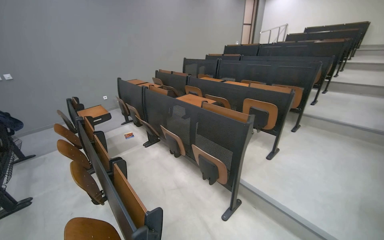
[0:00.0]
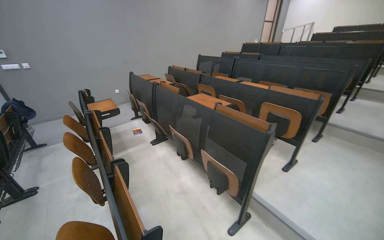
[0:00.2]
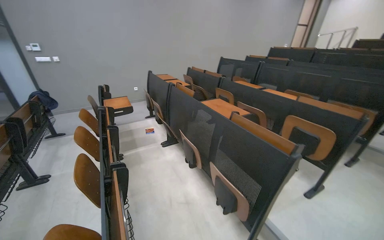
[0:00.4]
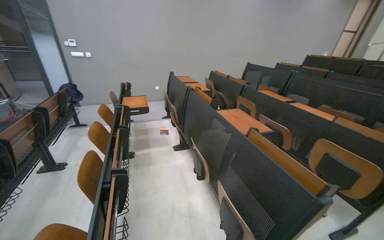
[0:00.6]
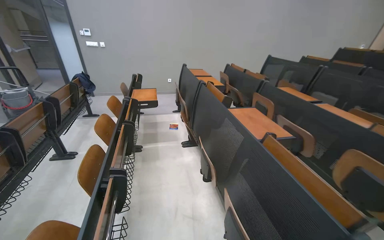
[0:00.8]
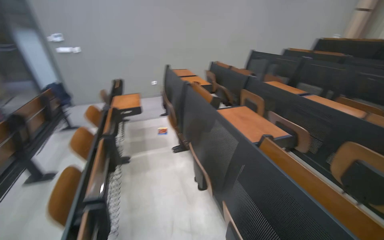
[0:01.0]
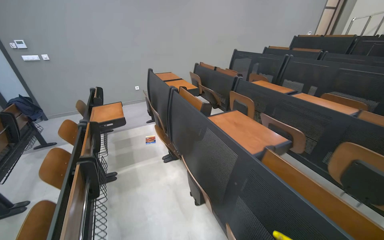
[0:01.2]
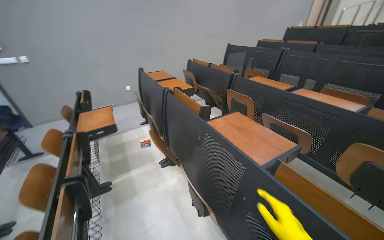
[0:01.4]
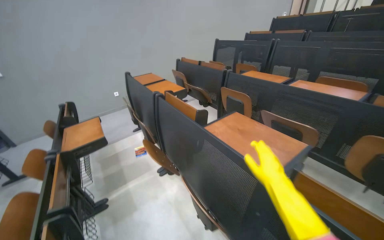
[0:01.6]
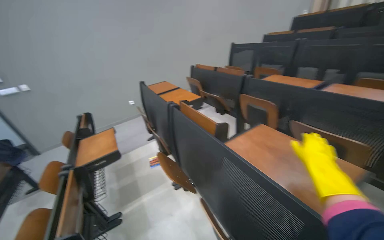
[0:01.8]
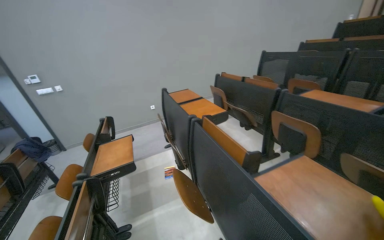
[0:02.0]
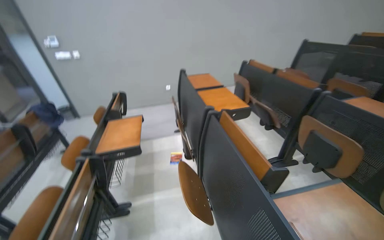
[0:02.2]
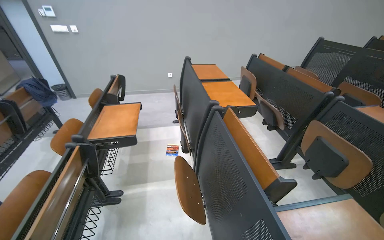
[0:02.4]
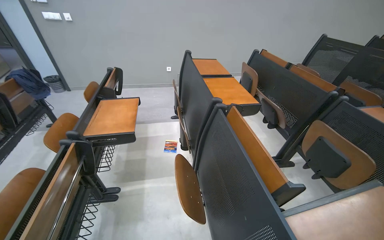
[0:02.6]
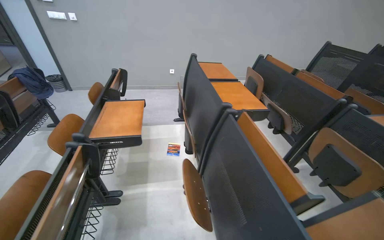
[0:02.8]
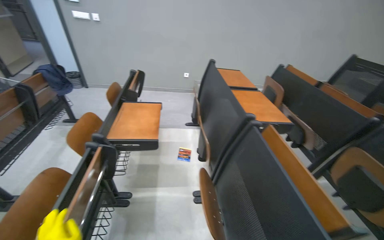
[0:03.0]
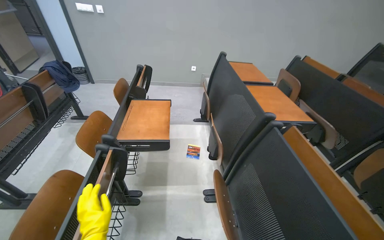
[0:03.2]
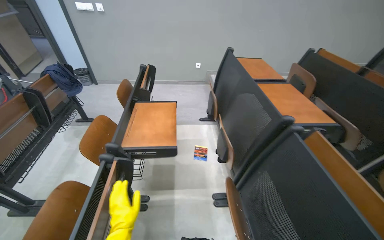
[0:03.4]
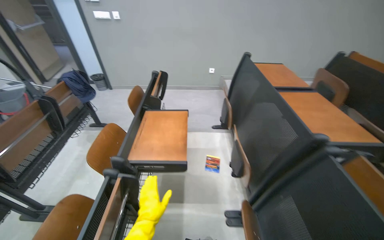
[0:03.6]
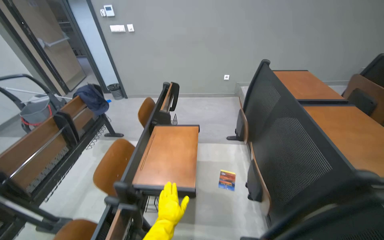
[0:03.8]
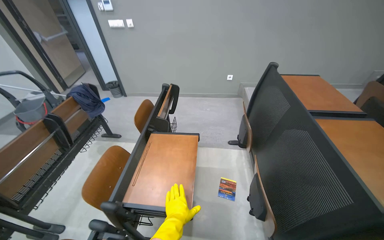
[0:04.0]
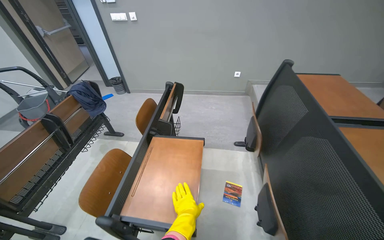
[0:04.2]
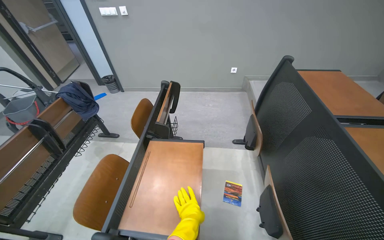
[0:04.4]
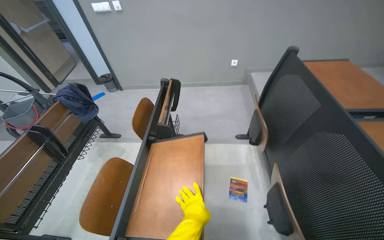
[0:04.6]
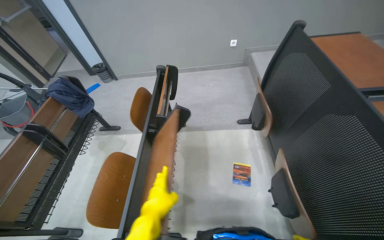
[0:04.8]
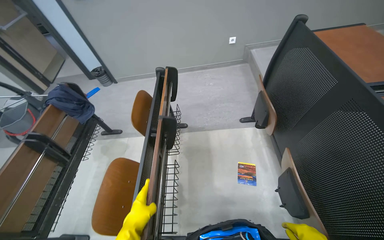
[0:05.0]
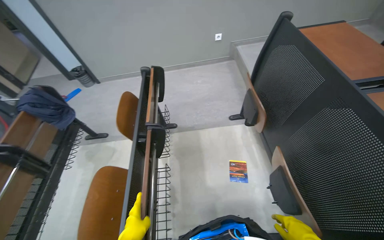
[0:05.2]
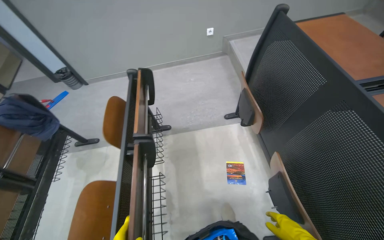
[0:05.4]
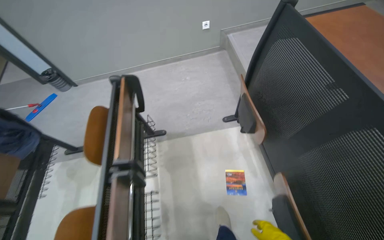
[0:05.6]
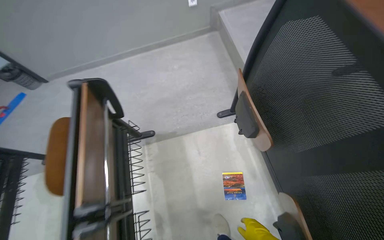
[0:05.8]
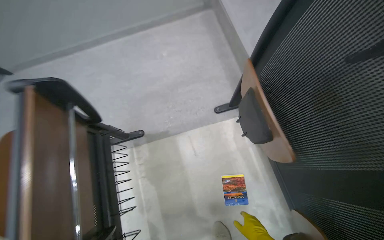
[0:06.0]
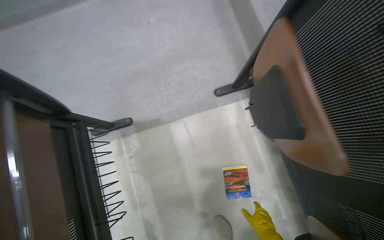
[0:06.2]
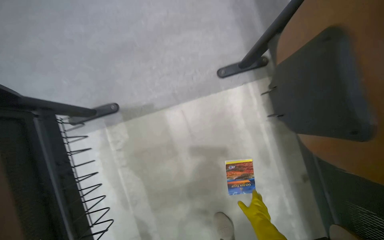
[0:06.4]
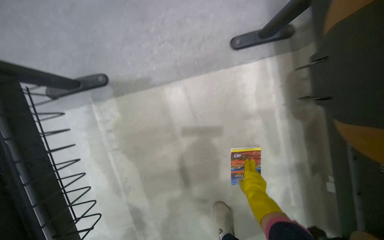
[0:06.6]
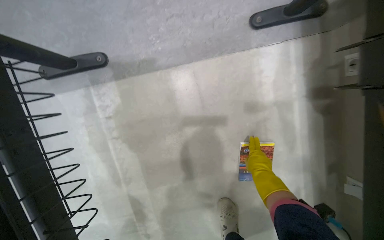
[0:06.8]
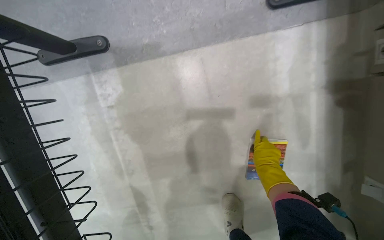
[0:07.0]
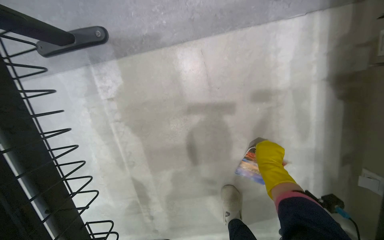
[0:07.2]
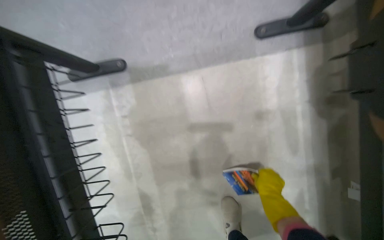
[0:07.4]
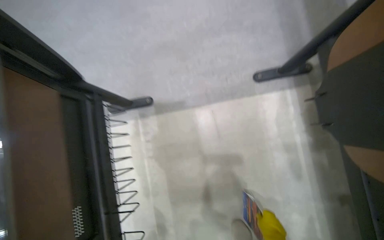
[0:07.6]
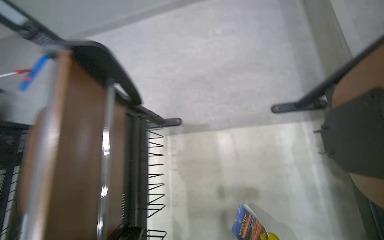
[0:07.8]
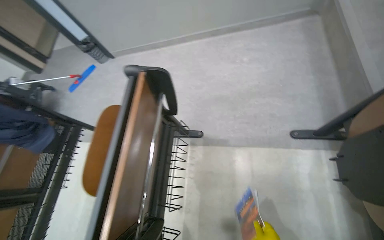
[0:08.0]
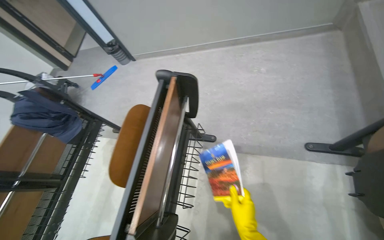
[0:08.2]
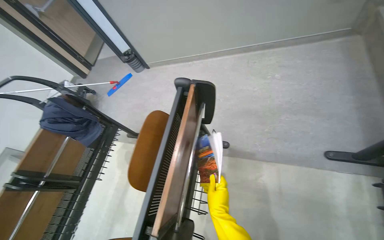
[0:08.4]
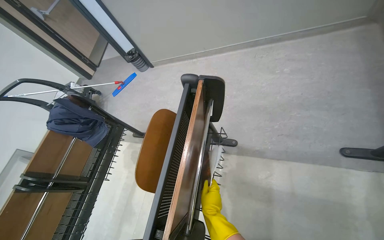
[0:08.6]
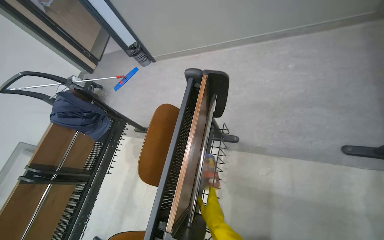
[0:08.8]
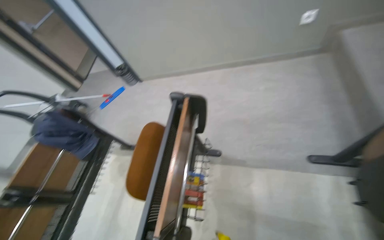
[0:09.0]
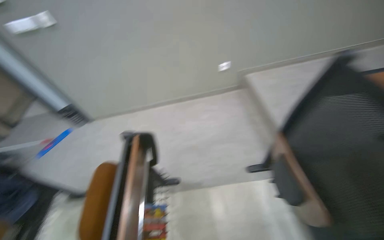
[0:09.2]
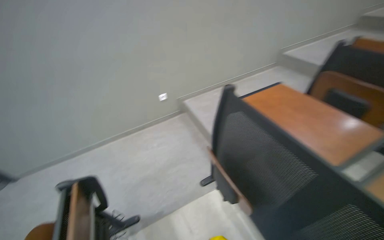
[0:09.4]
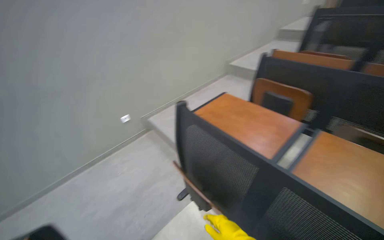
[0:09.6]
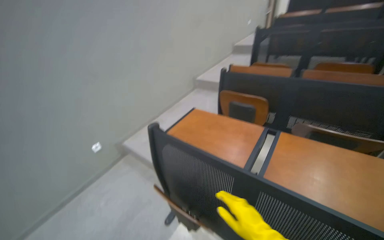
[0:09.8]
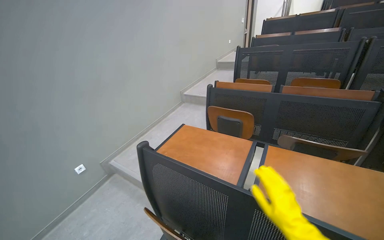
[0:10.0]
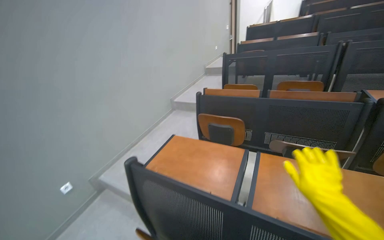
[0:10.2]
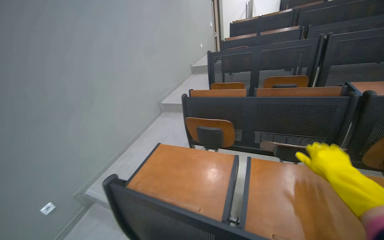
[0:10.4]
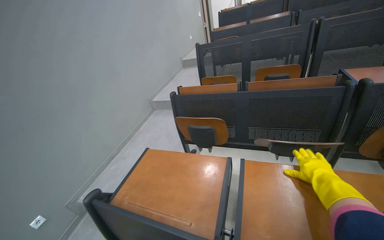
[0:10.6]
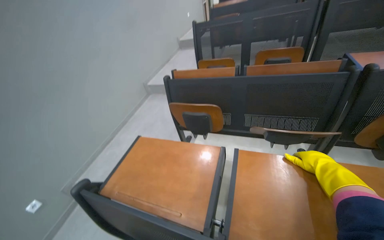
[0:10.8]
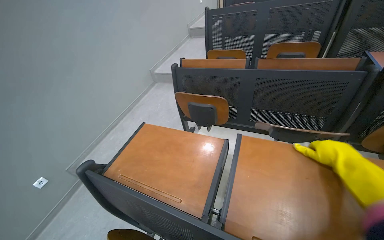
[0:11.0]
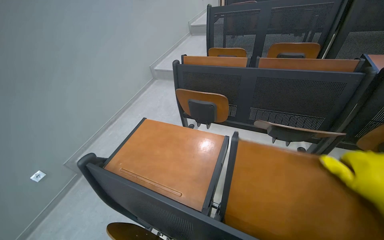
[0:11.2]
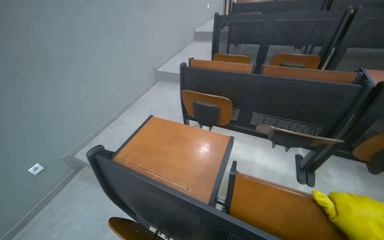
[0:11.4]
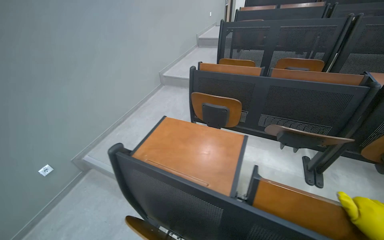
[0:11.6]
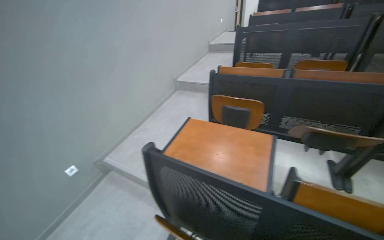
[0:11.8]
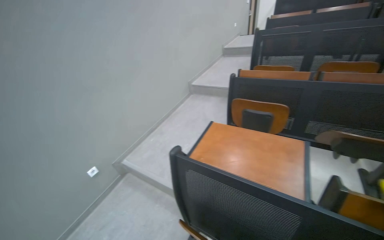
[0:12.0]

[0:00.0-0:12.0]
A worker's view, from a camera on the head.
Job: organizing items.
The whole recording: Folding up lecture hall desks. The worker folds up the desks of the lecture hall seats and picks up items from the floor.
0:00.0 to 0:01.6: The camera travels roughly 1 m.
0:01.6 to 0:03.0: The camera is carried about 60 cm. The head turns to the left by about 30 degrees.
0:03.0 to 0:04.4: The camera is carried about 70 cm.
0:04.4 to 0:06.0: The camera travels about 80 cm. The wearer looks approximately 25 degrees further downward.
0:06.0 to 0:07.6: The camera pitches downward, by approximately 10 degrees.
0:07.6 to 0:09.0: The camera is carried approximately 40 cm. The head turns to the left by approximately 25 degrees. The view tilts roughly 20 degrees upward.
0:09.0 to 0:10.4: The camera travels roughly 50 cm. The wearer looks about 80 degrees further to the right. The view tips upward by roughly 40 degrees.

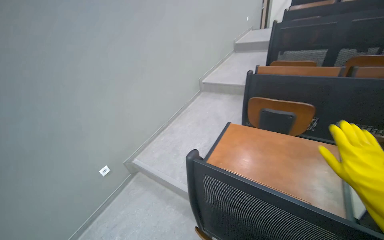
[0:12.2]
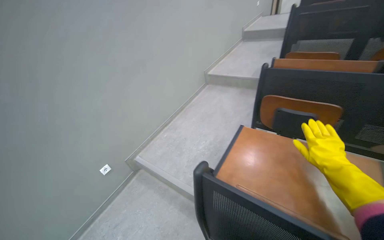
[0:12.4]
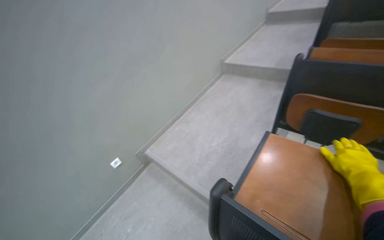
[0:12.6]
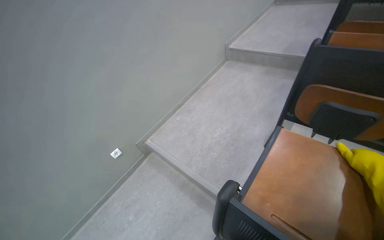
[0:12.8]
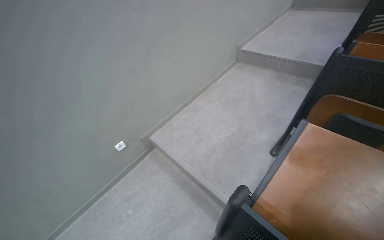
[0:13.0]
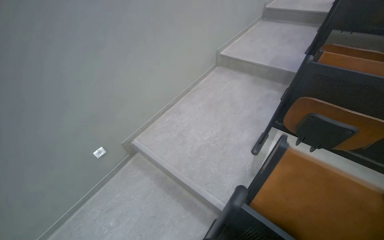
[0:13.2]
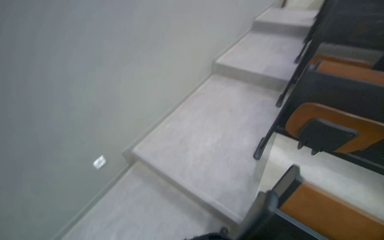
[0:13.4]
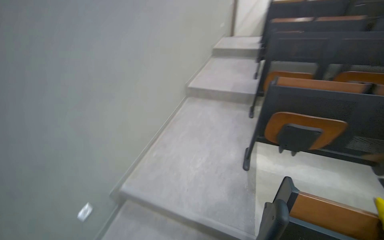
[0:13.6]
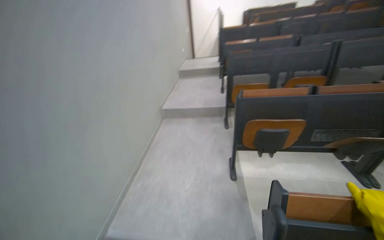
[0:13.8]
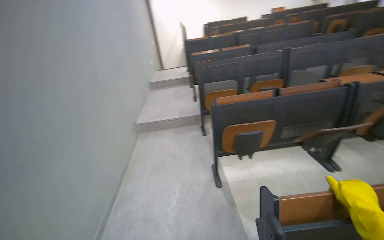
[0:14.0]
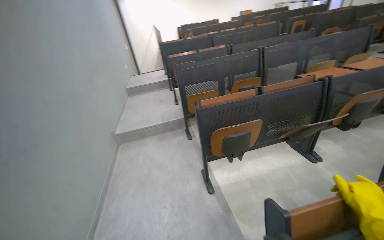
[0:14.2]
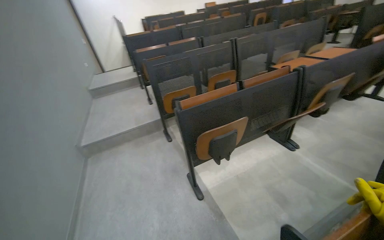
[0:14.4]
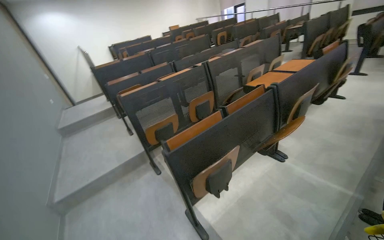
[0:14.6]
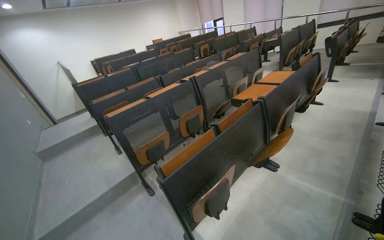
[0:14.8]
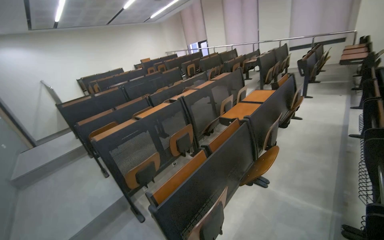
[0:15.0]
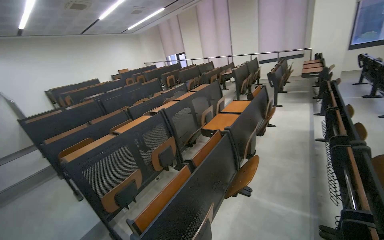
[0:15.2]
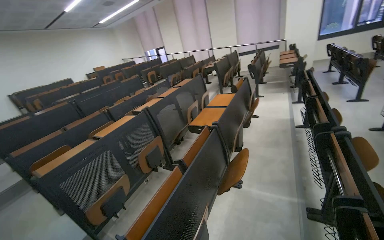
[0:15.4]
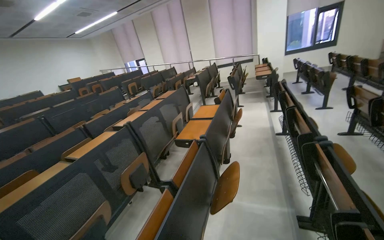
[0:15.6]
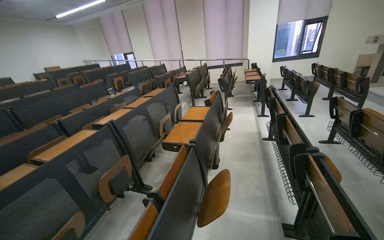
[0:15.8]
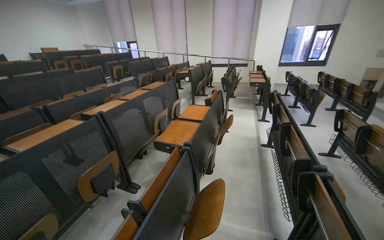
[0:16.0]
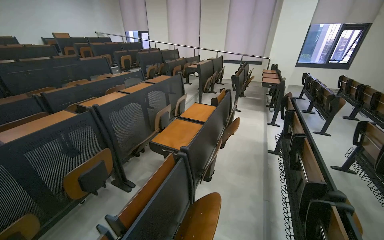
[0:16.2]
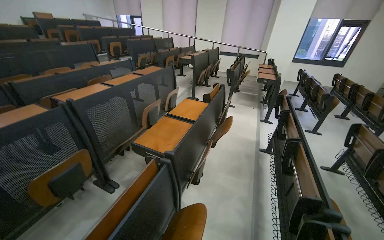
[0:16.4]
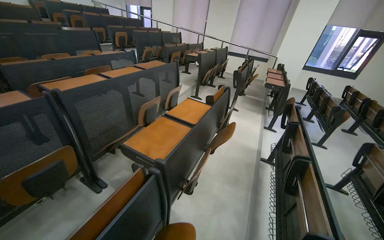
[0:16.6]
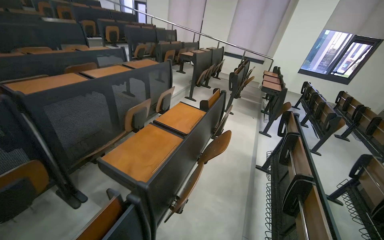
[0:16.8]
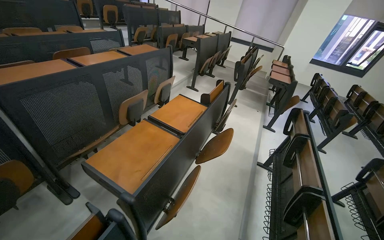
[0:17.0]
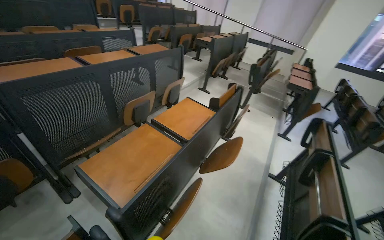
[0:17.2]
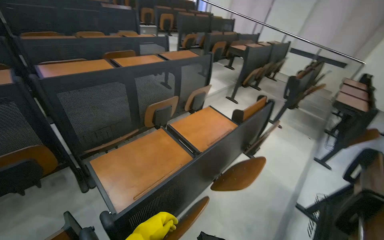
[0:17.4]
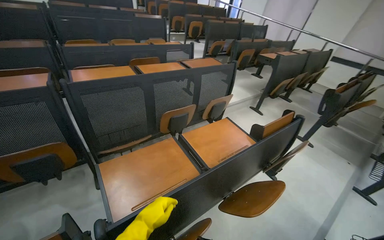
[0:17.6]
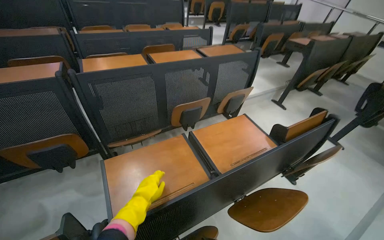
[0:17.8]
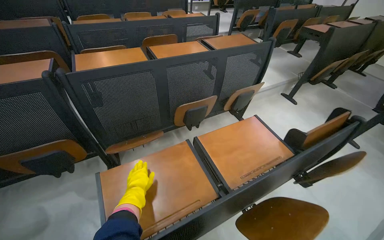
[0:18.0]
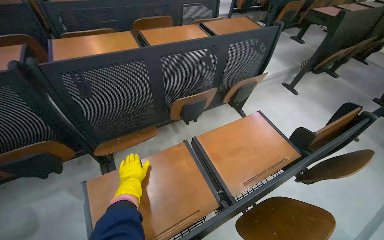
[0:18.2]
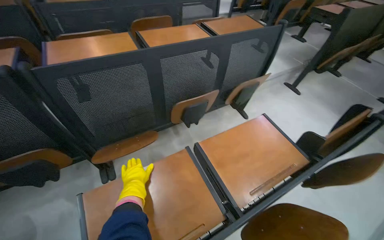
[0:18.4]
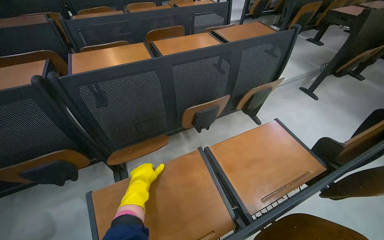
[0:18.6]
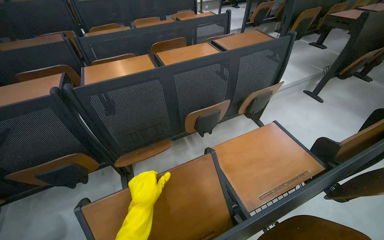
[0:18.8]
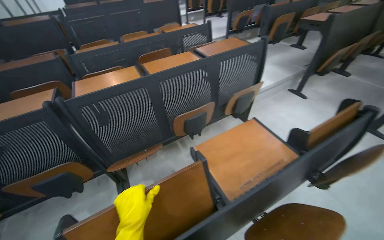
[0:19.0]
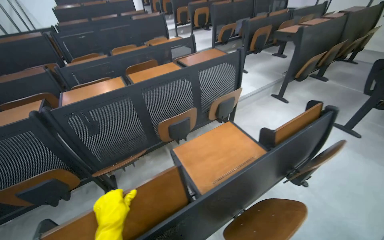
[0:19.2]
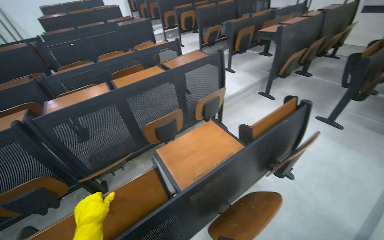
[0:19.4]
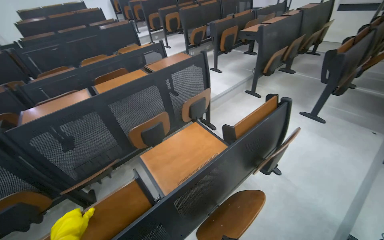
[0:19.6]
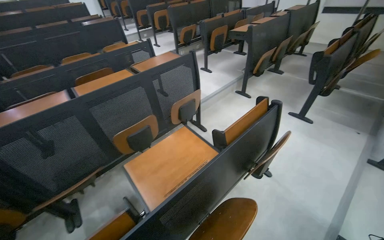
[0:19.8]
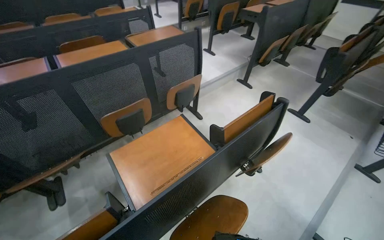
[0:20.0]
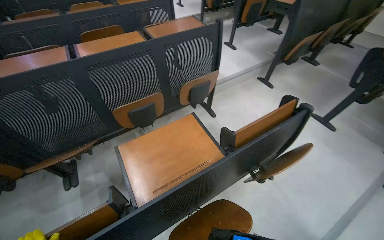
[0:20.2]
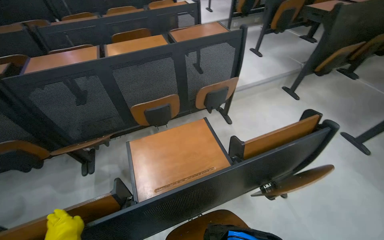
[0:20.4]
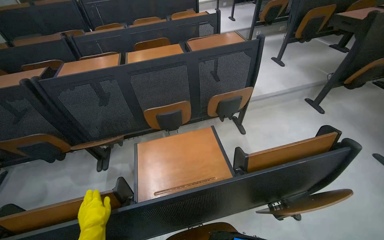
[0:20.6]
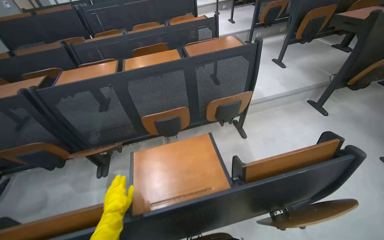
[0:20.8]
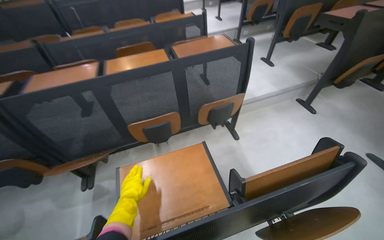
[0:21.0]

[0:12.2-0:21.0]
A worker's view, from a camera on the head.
Job: organizing items.
The whole recording: Folding up lecture hall desks. The worker folds up the desks of the lecture hall seats and picks up items from the floor.
0:12.2 to 0:13.6: The wearer moves some 50 cm.
0:13.6 to 0:15.2: The wearer moves approximately 60 cm. The head turns to the right by some 75 degrees. The view tilts some 30 degrees upward.
0:15.2 to 0:16.6: The camera travels roughly 80 cm. The view pans to the right by some 15 degrees.
0:16.6 to 0:18.0: The camera is carried roughly 80 cm. The wearer looks some 35 degrees further to the left.
0:18.0 to 0:19.6: The wearer moves to the right, approximately 40 cm.
0:19.6 to 0:21.0: The wearer moves some 40 cm. The wearer's head swings some 20 degrees to the left.
